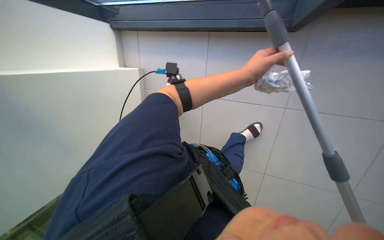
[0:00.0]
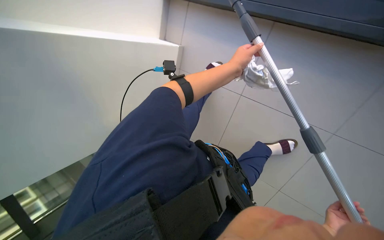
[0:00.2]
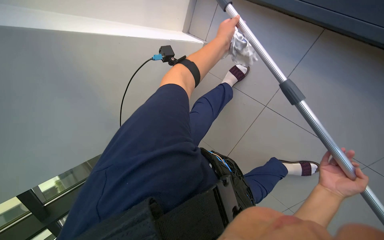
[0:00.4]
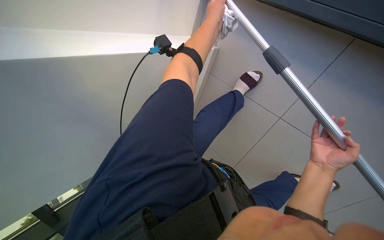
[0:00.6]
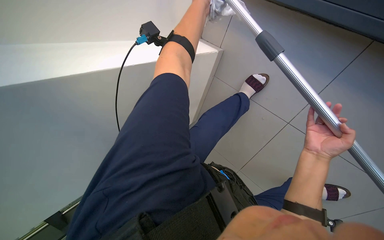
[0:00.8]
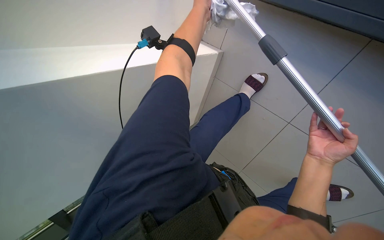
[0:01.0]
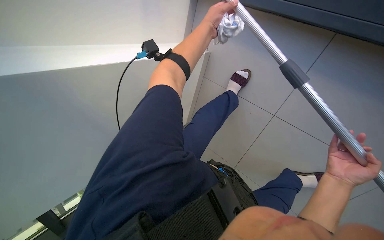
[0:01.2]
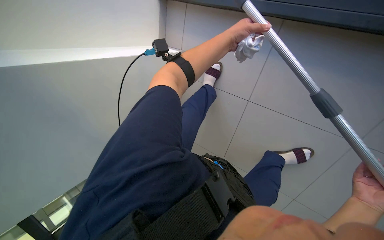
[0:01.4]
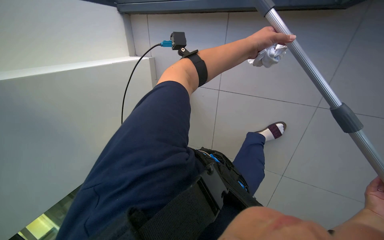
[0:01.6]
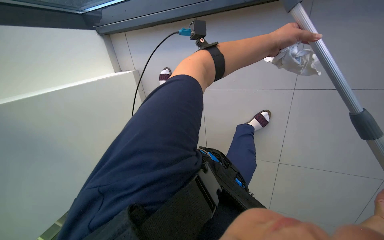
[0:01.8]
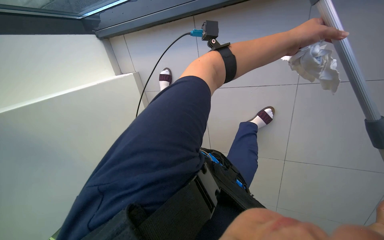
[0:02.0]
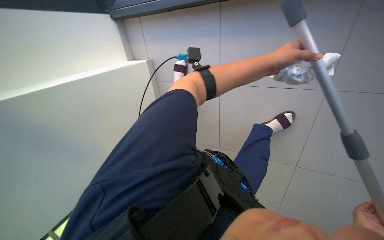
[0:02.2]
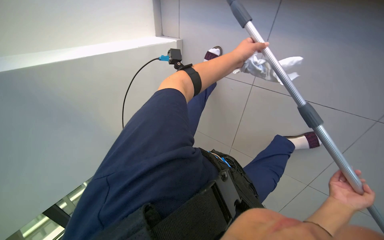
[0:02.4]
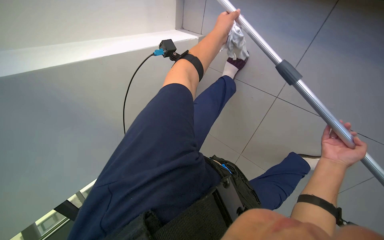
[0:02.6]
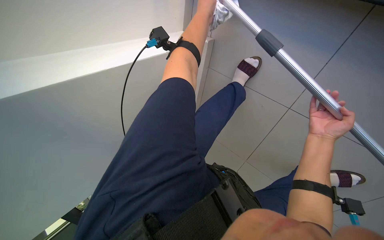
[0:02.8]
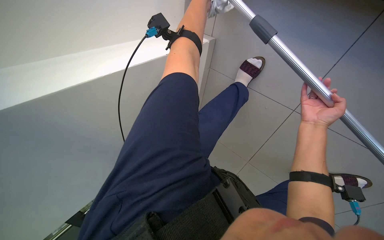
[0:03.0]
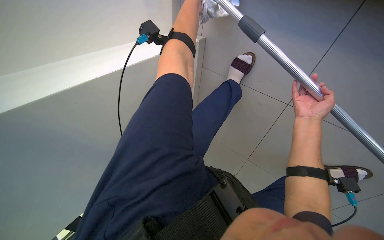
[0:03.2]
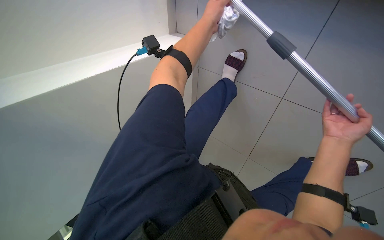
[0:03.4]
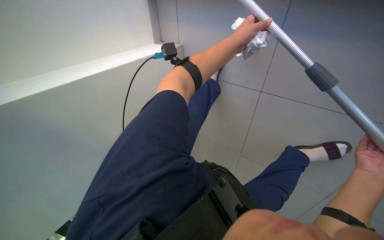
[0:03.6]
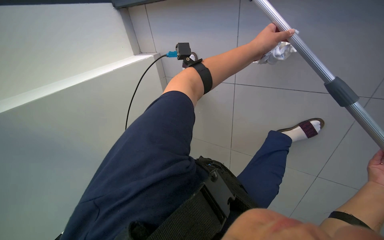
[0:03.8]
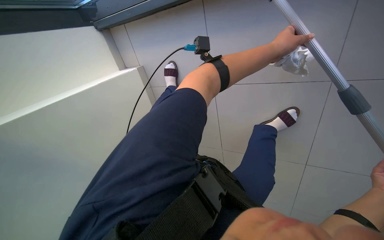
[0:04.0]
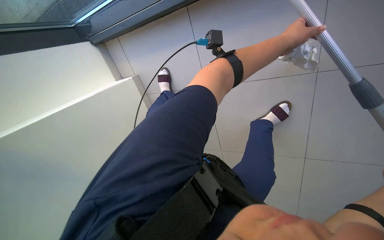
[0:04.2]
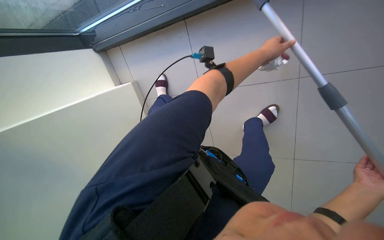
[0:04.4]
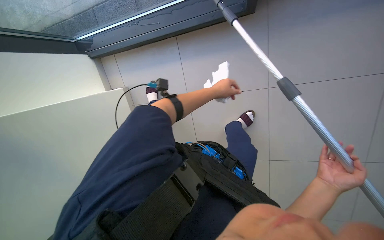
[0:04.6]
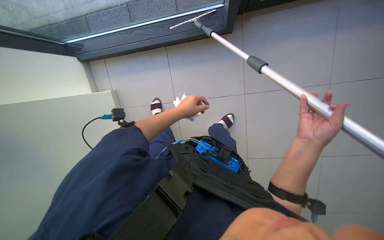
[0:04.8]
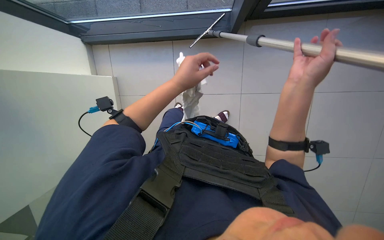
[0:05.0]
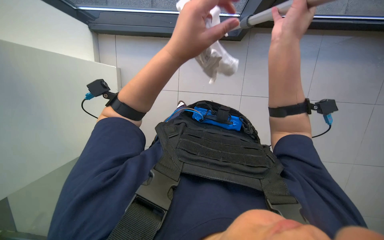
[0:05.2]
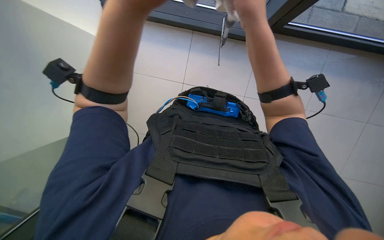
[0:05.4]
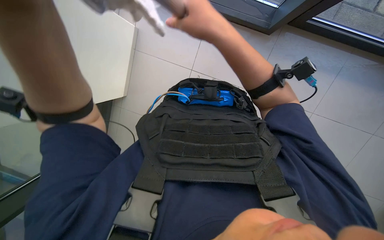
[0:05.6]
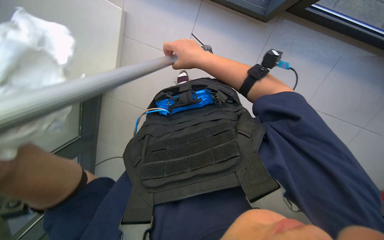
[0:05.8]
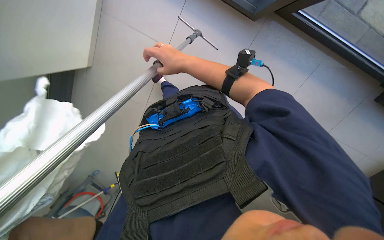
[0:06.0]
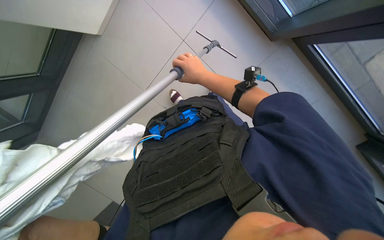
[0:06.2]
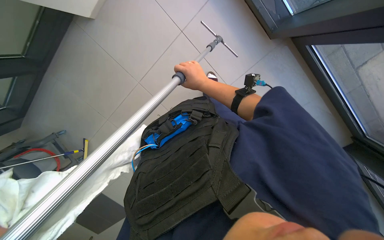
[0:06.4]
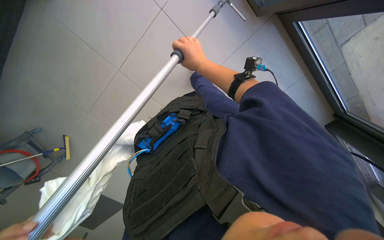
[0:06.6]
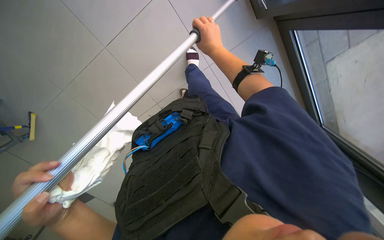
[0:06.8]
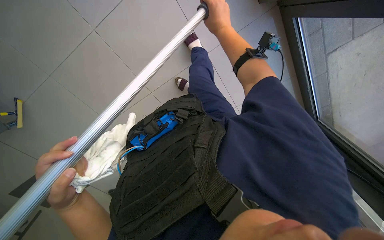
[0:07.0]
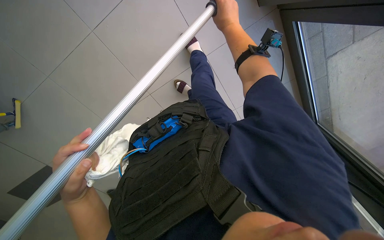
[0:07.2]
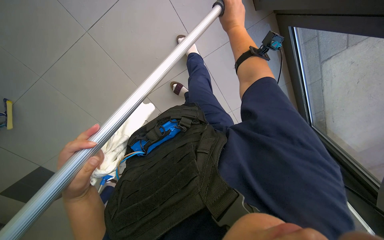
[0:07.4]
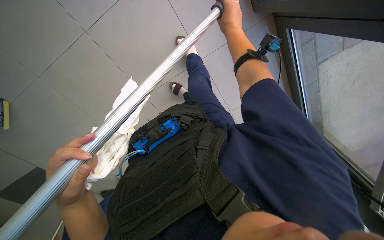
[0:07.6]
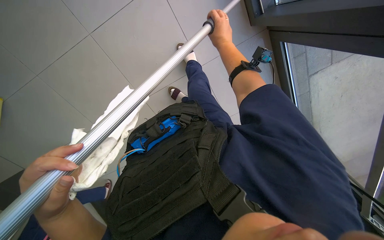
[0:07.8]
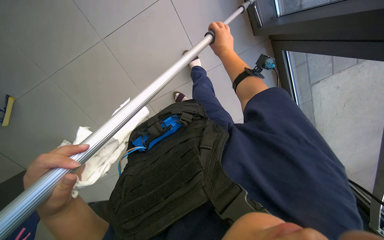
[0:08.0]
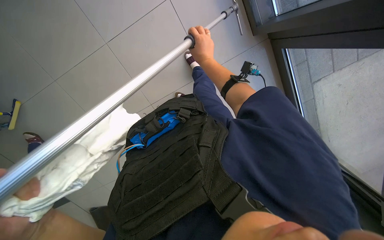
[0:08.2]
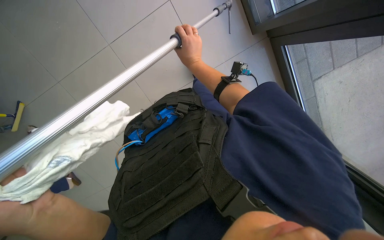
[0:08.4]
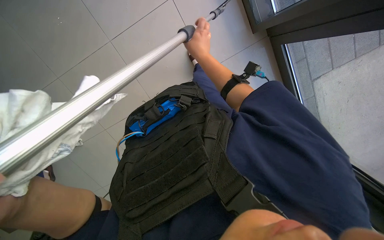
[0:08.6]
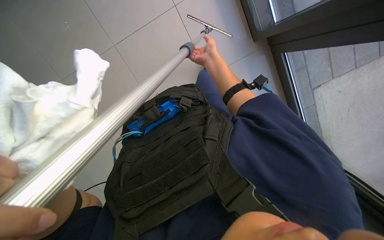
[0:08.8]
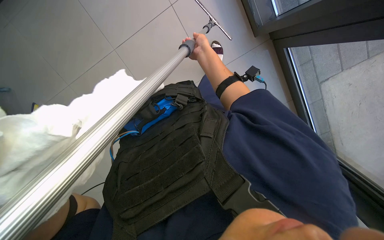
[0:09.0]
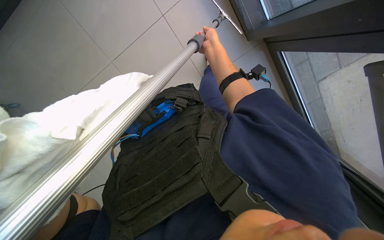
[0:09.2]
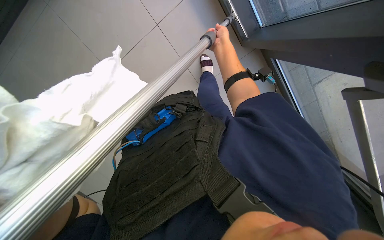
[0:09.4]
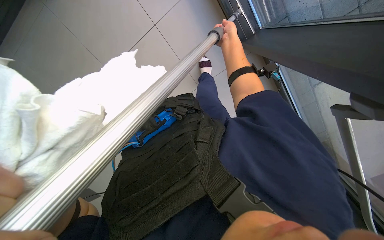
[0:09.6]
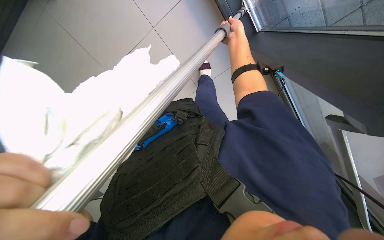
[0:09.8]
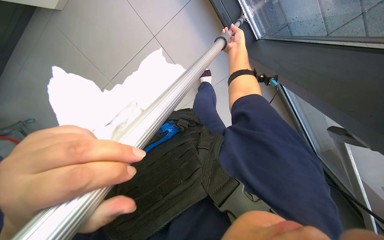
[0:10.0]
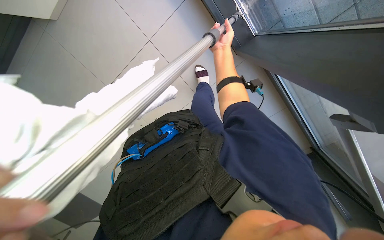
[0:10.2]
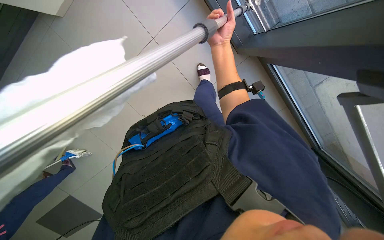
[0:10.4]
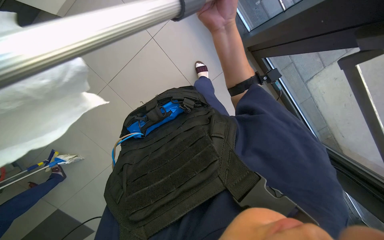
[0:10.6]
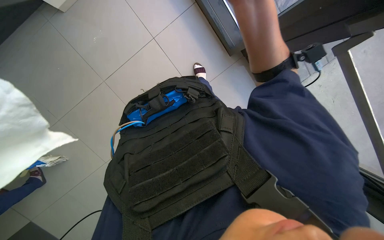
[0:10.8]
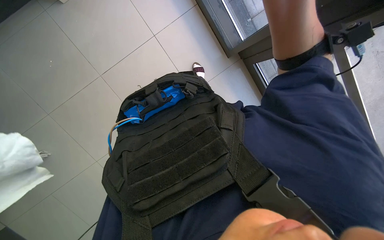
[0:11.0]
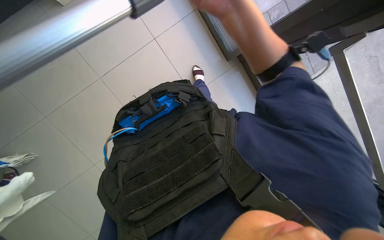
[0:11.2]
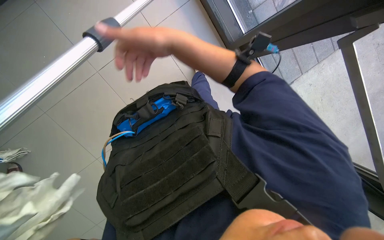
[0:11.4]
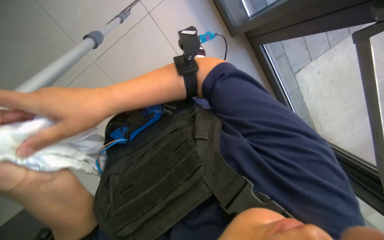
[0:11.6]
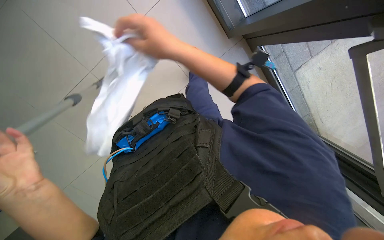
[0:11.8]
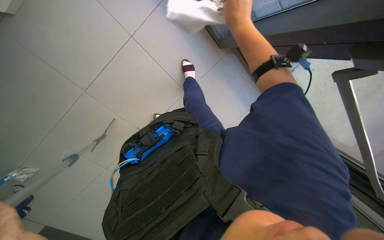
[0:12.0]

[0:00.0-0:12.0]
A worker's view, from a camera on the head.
Job: cleaning windows.
The whole recording: Wiping window frames with cloth. The worker wipes the window frames with a white cloth and tool .
0:00.0 to 0:01.6: The wearer's head swings approximately 20 degrees to the left.
0:04.4 to 0:06.0: The view swings roughly 25 degrees to the right. The right hand goes approximately 40 cm to the left and up the picture.
0:06.0 to 0:07.6: The right hand shifts approximately 30 cm to the right and up the picture.
0:07.6 to 0:09.0: The right hand goes some 10 cm to the left.

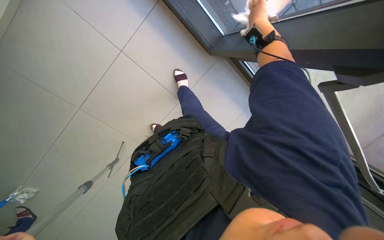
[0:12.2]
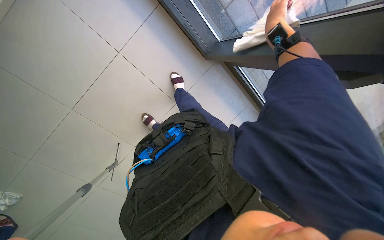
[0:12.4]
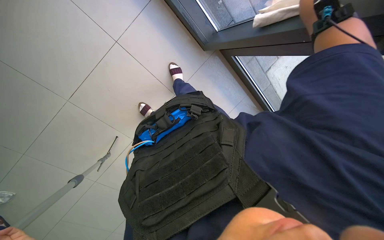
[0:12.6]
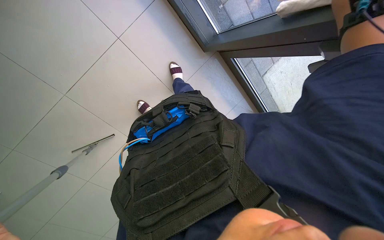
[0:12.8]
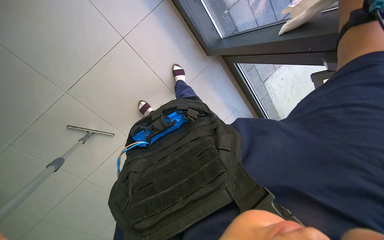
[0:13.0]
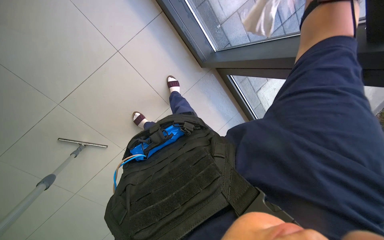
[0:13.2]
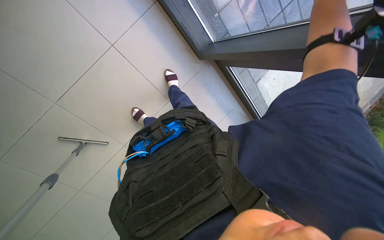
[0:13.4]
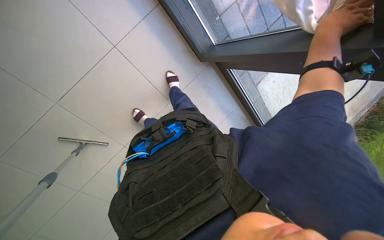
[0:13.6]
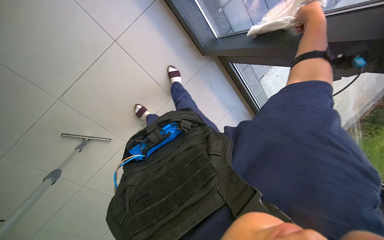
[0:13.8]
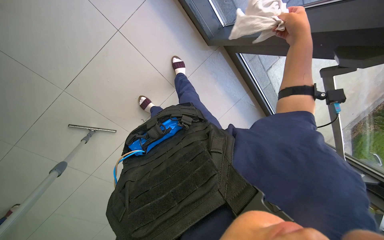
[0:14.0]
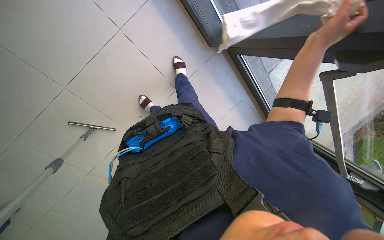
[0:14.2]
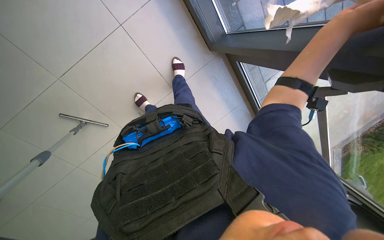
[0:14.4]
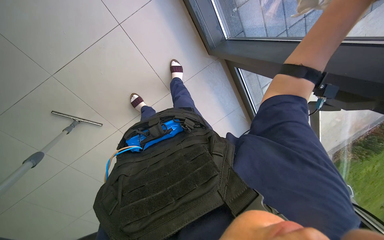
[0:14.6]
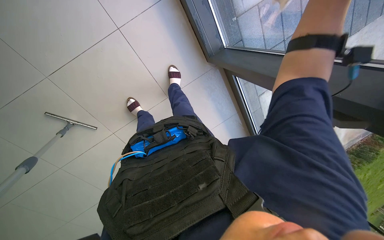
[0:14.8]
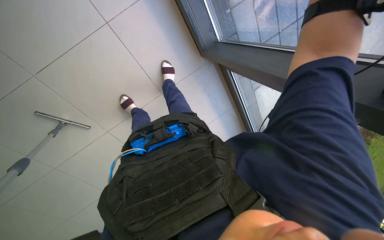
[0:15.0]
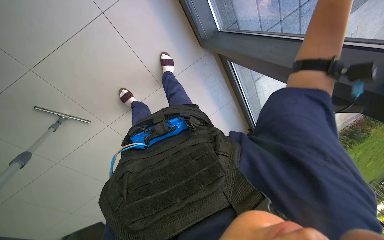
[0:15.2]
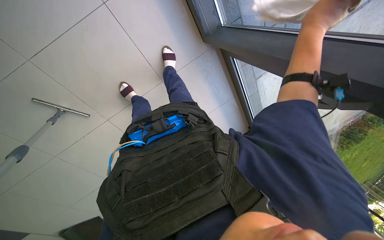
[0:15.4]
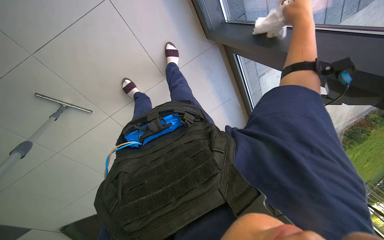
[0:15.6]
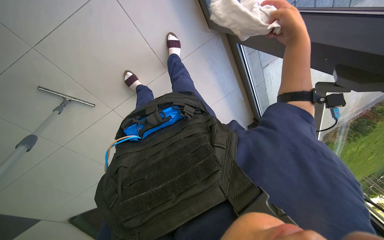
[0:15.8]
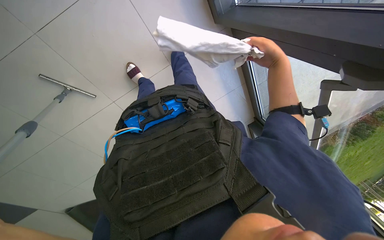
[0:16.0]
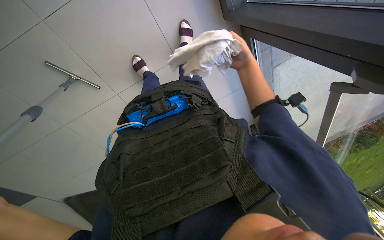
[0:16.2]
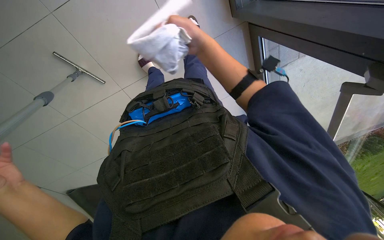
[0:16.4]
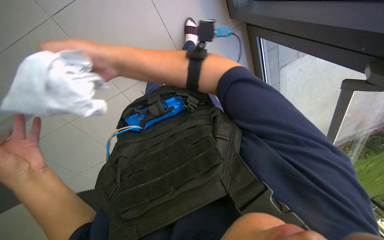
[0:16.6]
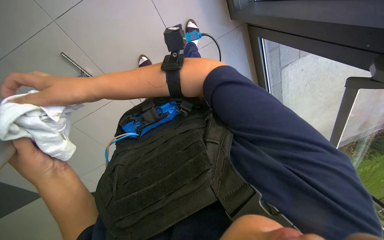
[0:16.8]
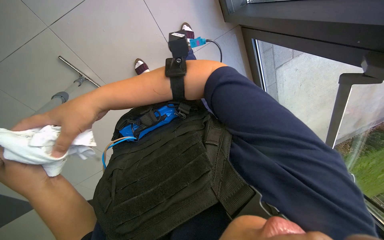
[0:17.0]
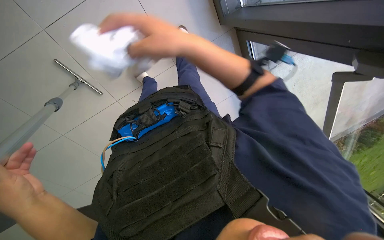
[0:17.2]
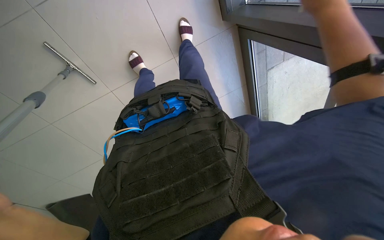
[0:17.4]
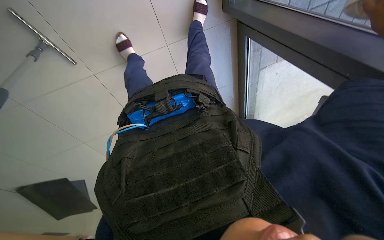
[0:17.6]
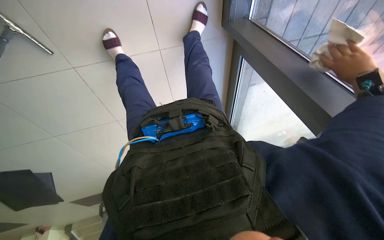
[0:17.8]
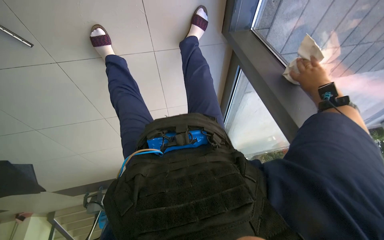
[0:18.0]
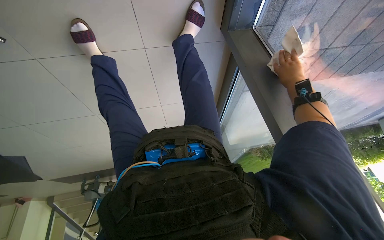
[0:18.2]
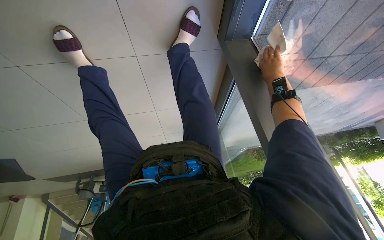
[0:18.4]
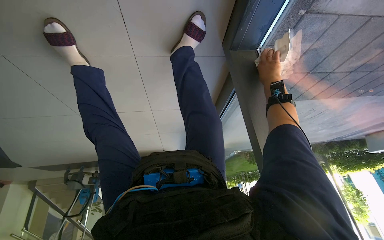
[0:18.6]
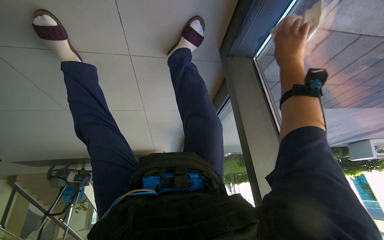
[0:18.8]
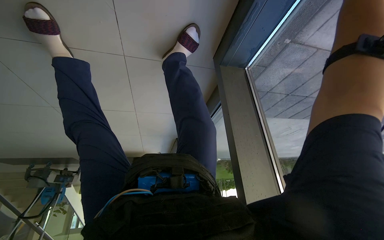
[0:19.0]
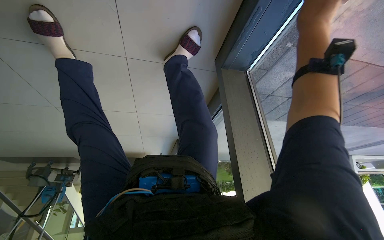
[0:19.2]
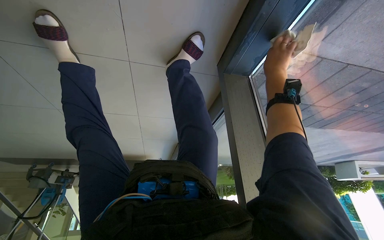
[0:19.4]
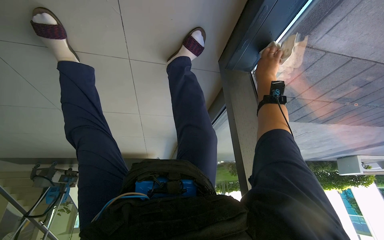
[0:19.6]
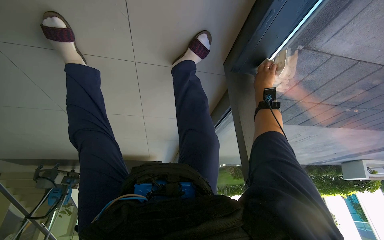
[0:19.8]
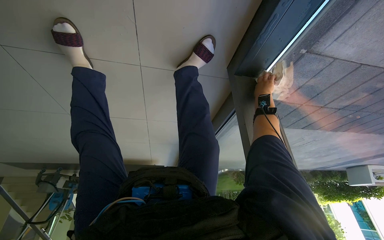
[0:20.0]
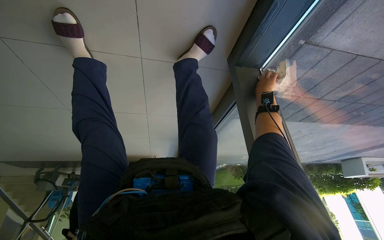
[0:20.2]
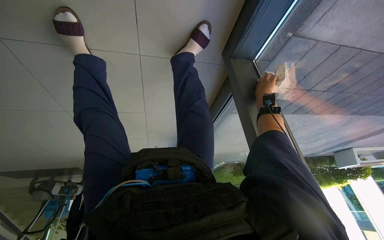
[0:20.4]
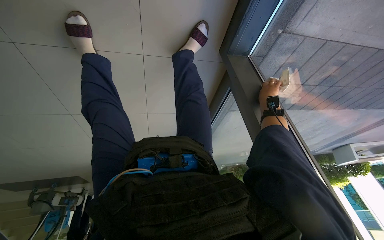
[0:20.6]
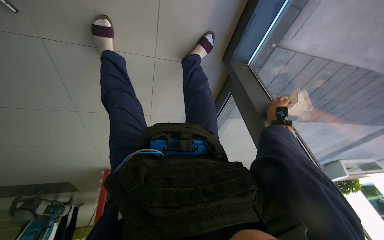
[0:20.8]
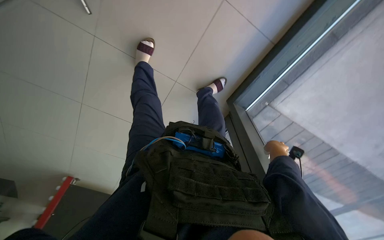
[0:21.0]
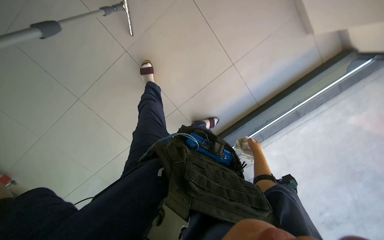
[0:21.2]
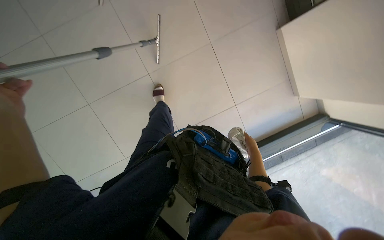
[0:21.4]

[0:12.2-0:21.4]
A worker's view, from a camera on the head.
Job: cleaning windows.
The whole recording: Wiping window frames with cloth. The worker wipes the window frames with a white cloth and tool .
0:15.2 to 0:16.8: The right hand is displaced to the left by about 60 cm.
0:16.8 to 0:18.4: The camera is aimed some 30 degrees further to the right.
0:18.4 to 0:19.8: The right hand travels nearer to the camera and back again, about 40 cm each way.
0:19.8 to 0:21.4: The wearer moves about 1 m. The view swings approximately 30 degrees to the right. The wearer looks some 60 degrees further upward. Everything in view rotates approximately 40 degrees clockwise.
